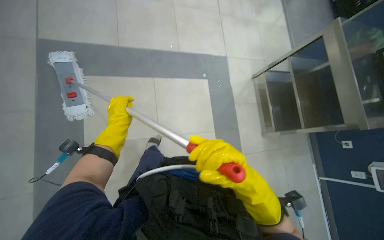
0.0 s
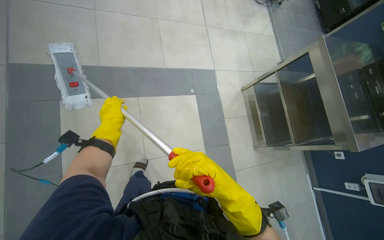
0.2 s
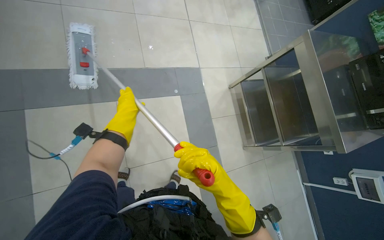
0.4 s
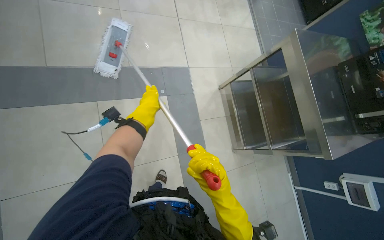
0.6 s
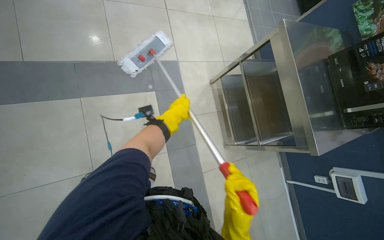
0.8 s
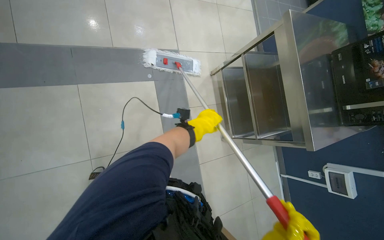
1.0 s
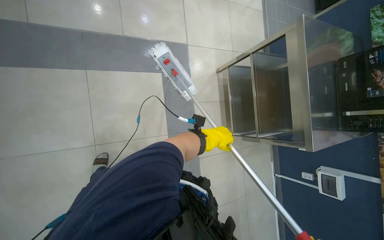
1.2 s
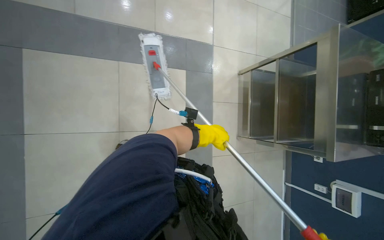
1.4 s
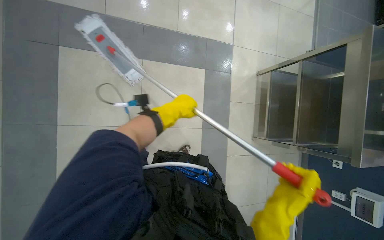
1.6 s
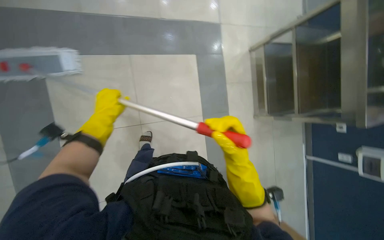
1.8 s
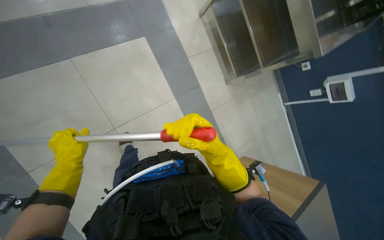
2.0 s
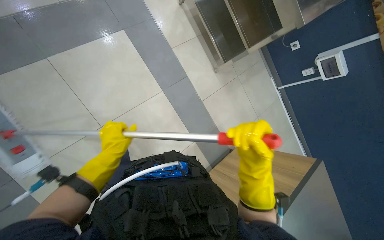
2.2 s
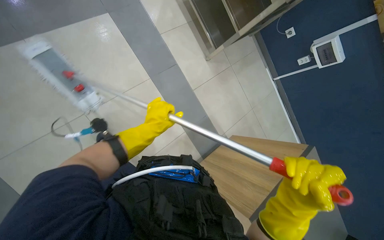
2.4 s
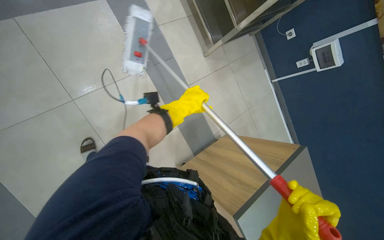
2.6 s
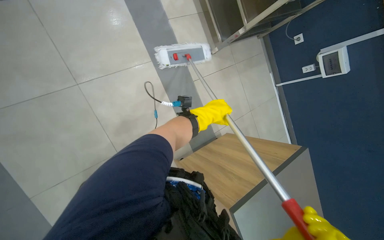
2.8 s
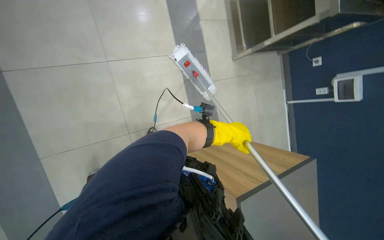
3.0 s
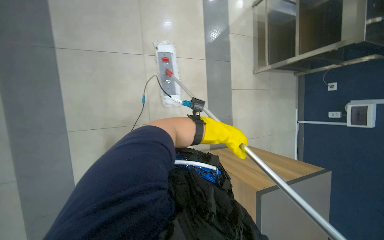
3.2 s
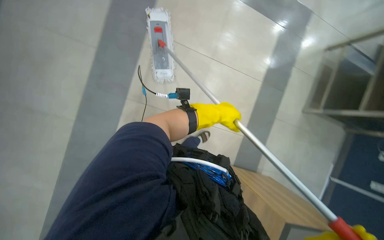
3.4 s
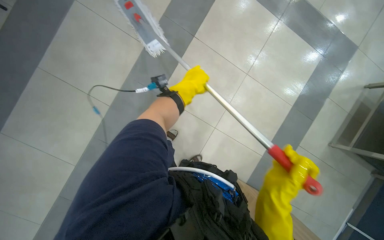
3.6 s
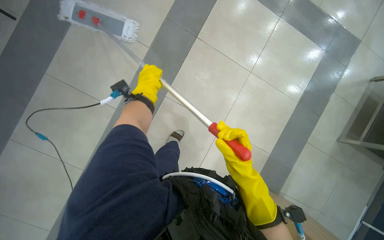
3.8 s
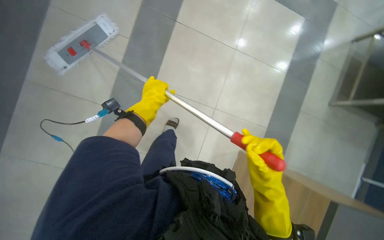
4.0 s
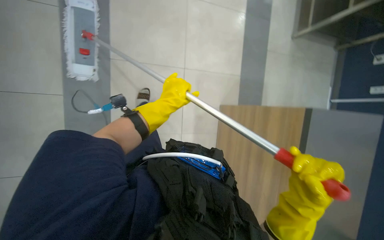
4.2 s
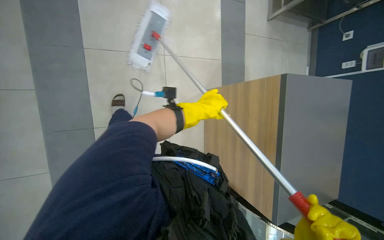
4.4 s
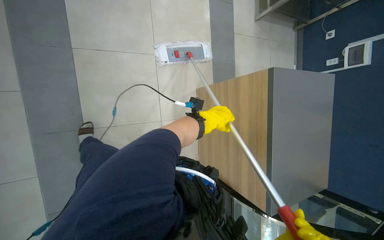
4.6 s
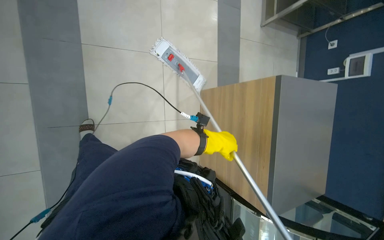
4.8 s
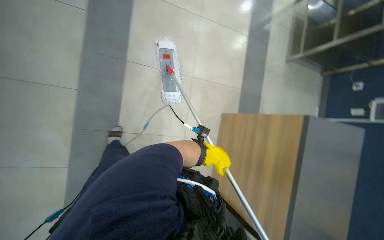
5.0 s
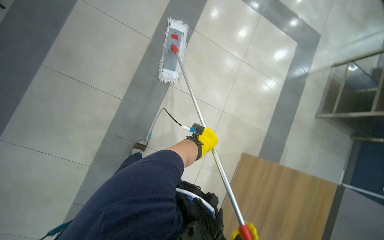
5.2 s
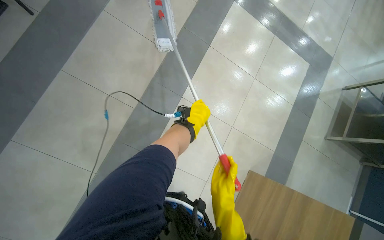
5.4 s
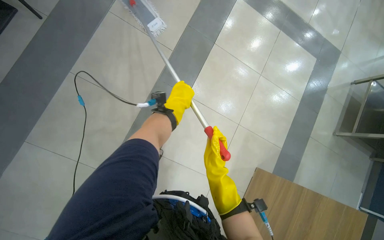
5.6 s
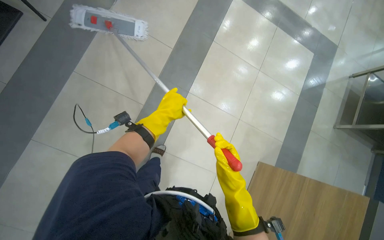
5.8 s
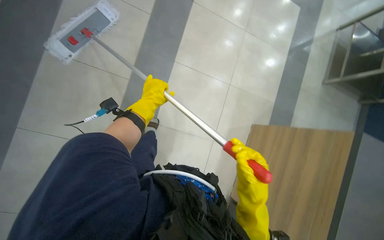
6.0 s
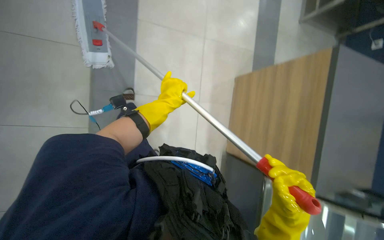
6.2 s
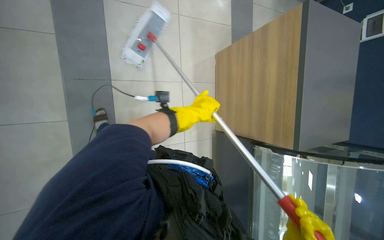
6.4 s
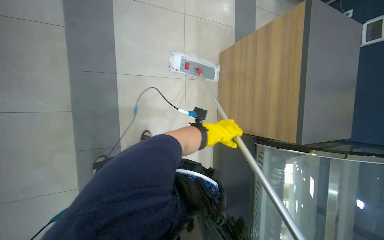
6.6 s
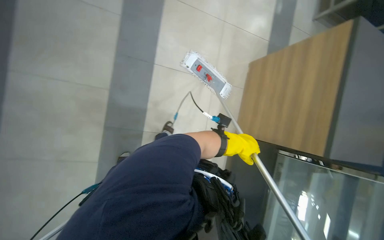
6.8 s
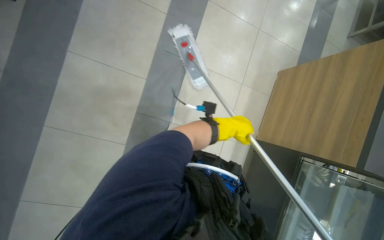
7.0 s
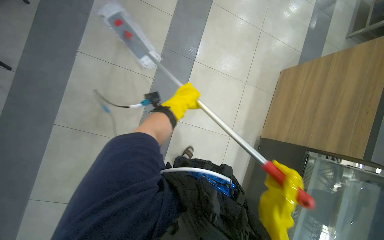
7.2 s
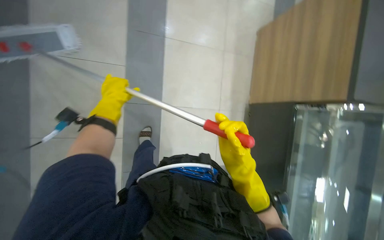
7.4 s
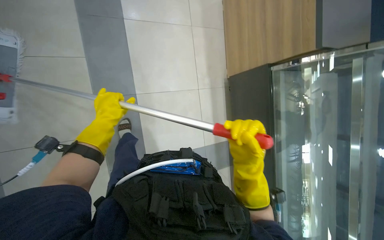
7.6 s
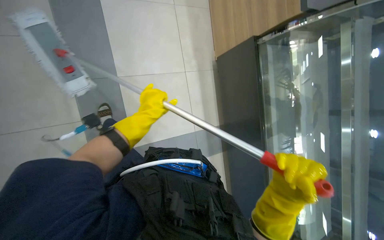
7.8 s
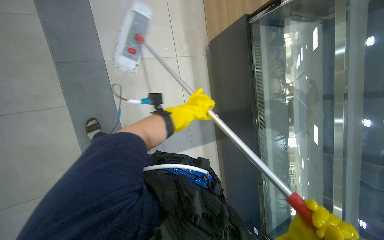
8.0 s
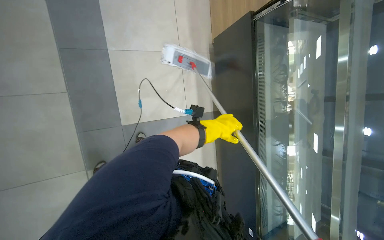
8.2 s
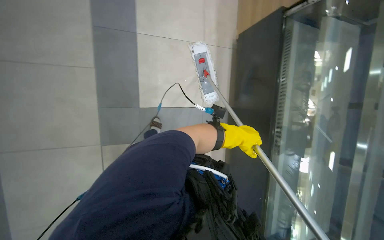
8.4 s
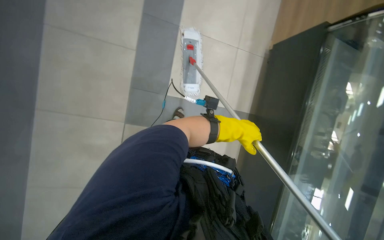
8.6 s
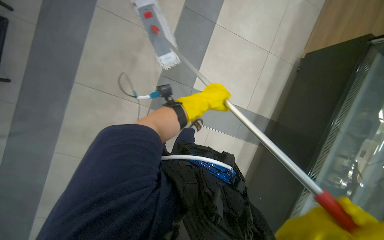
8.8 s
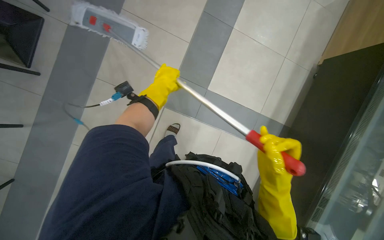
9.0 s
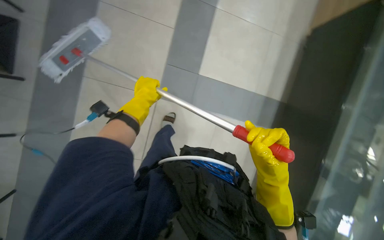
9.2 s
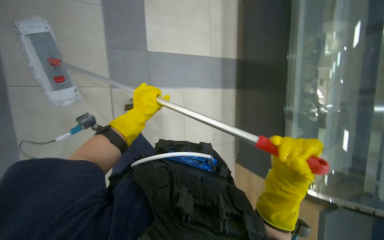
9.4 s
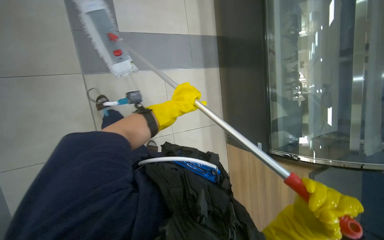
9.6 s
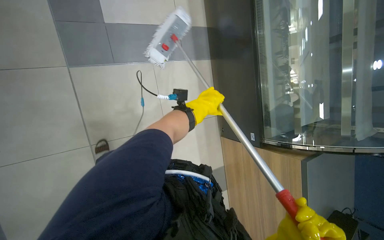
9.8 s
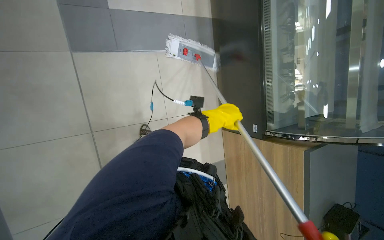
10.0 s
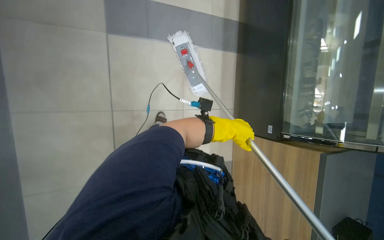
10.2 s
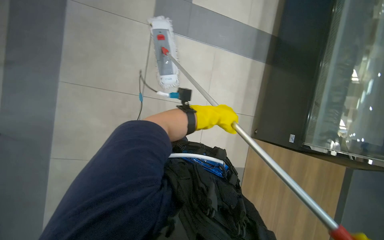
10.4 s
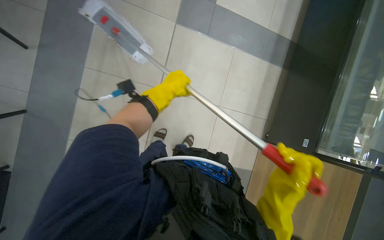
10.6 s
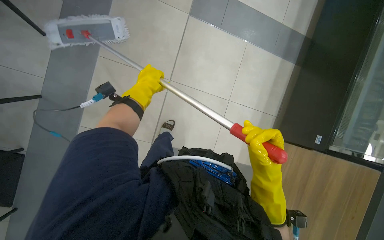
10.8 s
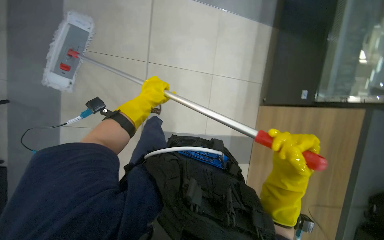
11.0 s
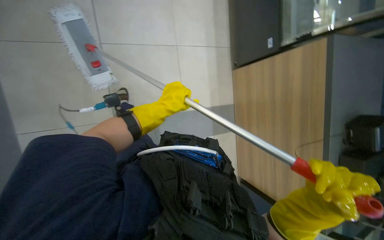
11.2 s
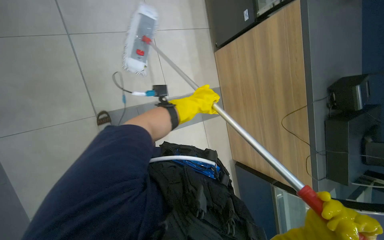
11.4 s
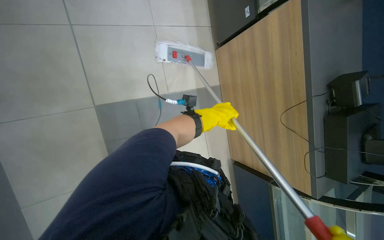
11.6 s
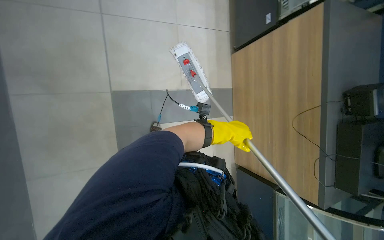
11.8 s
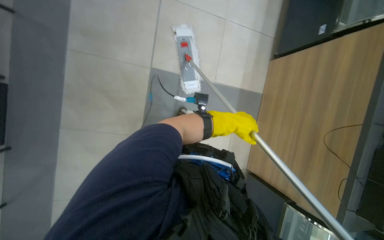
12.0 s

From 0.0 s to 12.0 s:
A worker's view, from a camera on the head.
Job: mopping floor.
The whole recording: Mopping cafeteria floor. The worker mops the cafeteria floor using a flat mop and a bucket cart.
From 0.0 s to 1.6 s: The left hand goes some 30 cm to the right.
From 1.6 s to 3.0 s: The view tilts some 15 degrees downward.
From 3.0 s to 4.4 s: The left hand is displaced to the left and nearer to the camera by roughly 30 cm.
From 4.4 s to 6.0 s: The view tips upward by about 15 degrees. The left hand is displaced to the left by roughly 35 cm.
From 9.0 s to 10.4 s: The left hand is displaced to the right and farther from the camera by about 20 cm.

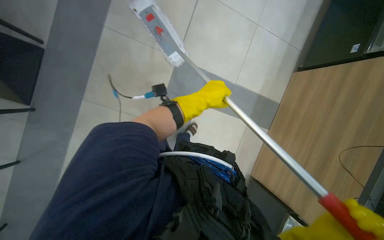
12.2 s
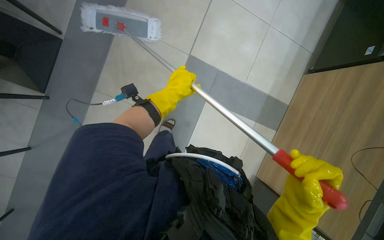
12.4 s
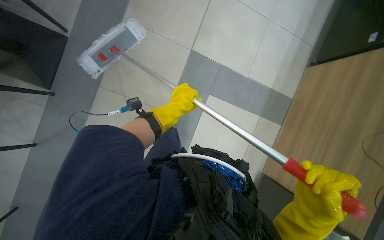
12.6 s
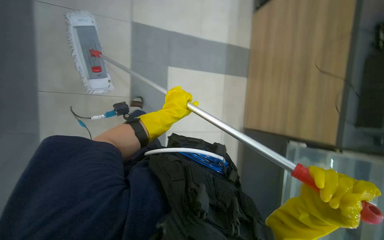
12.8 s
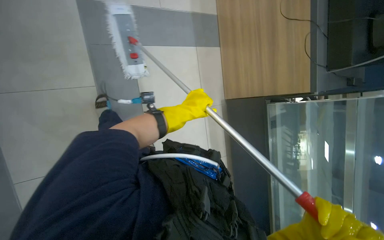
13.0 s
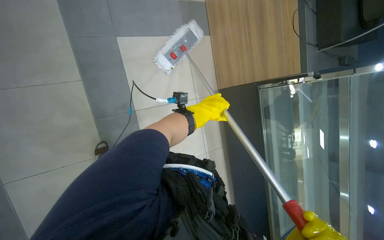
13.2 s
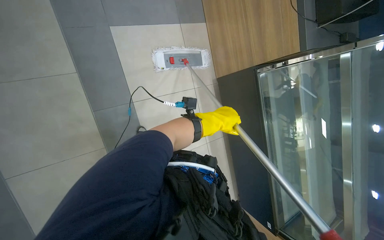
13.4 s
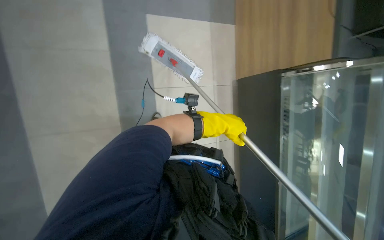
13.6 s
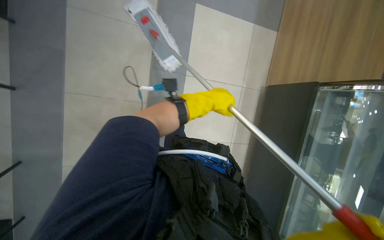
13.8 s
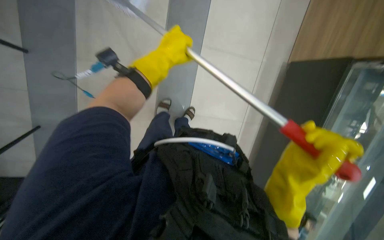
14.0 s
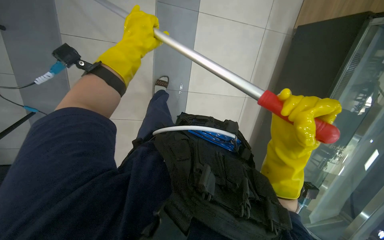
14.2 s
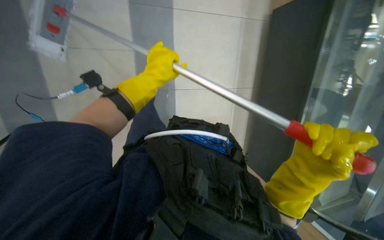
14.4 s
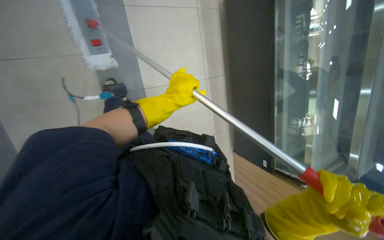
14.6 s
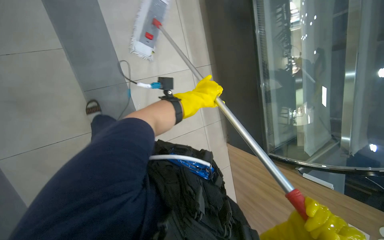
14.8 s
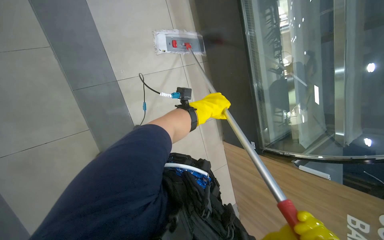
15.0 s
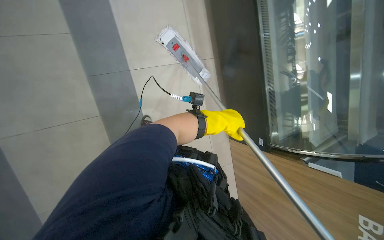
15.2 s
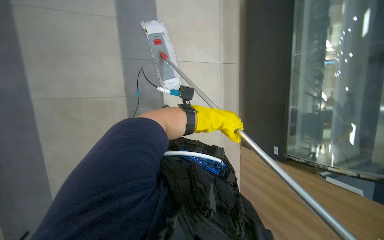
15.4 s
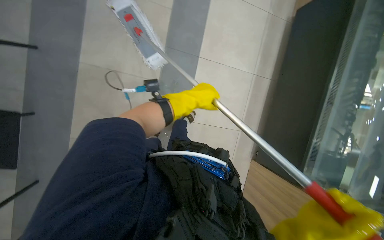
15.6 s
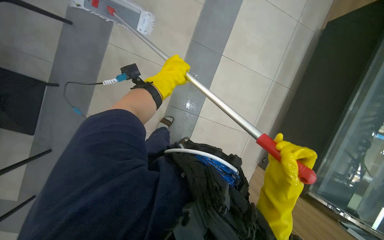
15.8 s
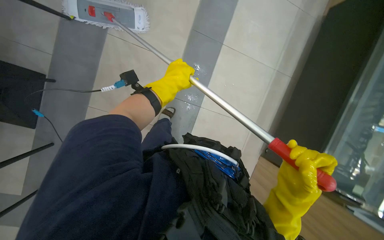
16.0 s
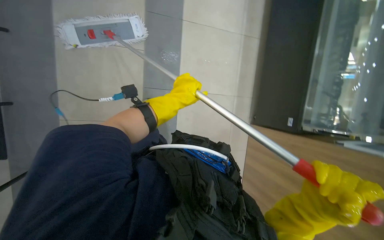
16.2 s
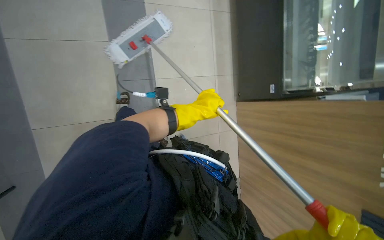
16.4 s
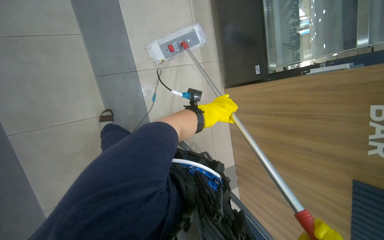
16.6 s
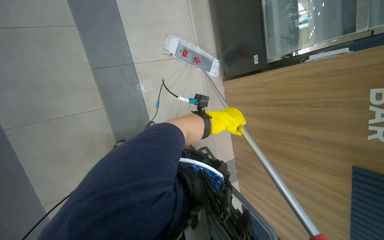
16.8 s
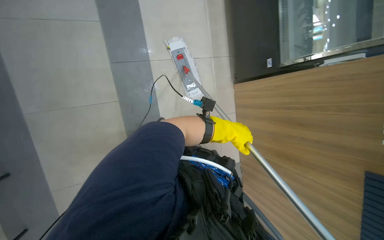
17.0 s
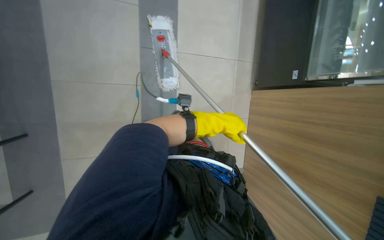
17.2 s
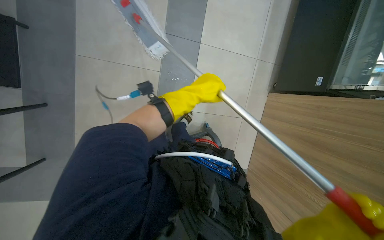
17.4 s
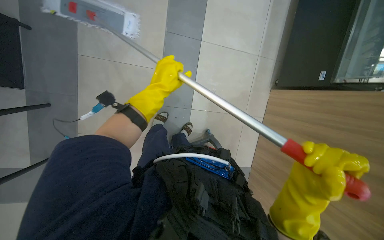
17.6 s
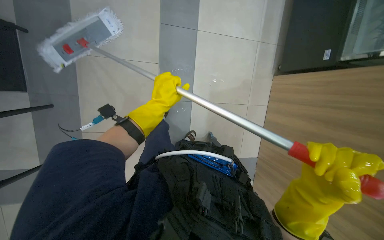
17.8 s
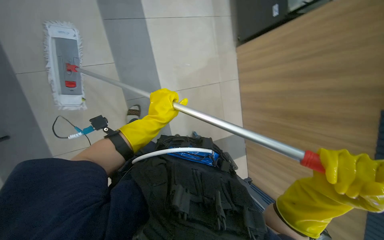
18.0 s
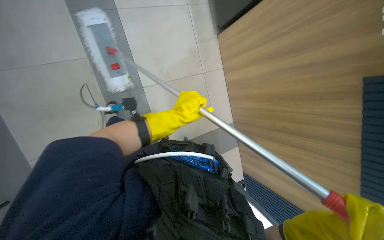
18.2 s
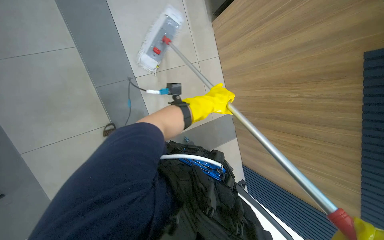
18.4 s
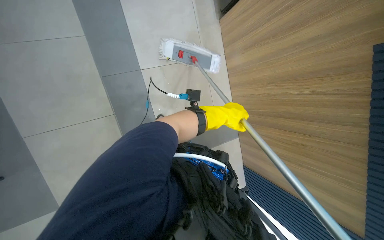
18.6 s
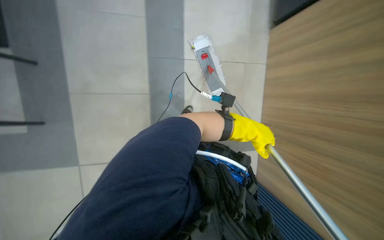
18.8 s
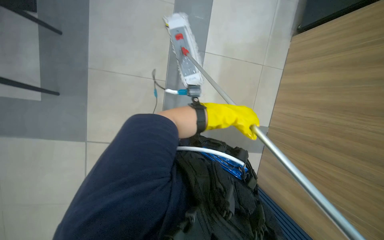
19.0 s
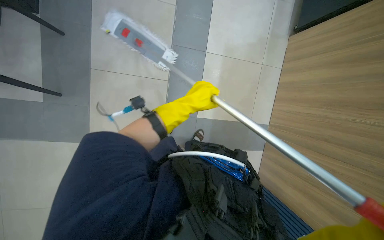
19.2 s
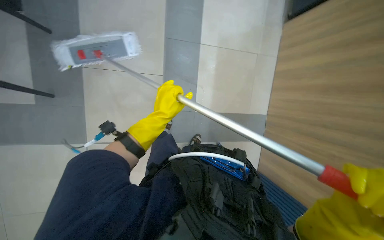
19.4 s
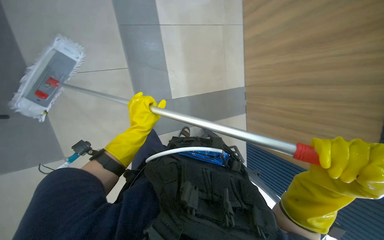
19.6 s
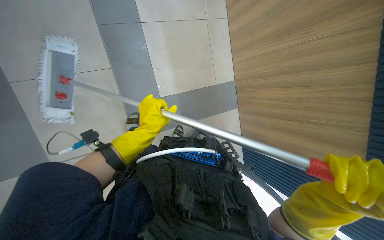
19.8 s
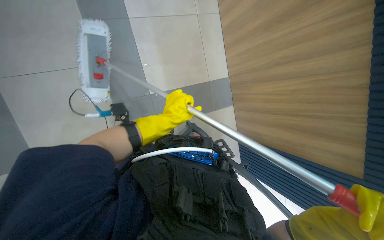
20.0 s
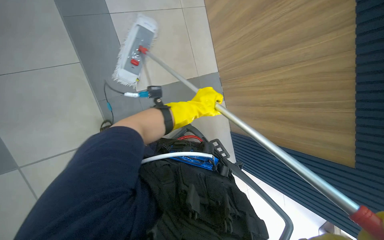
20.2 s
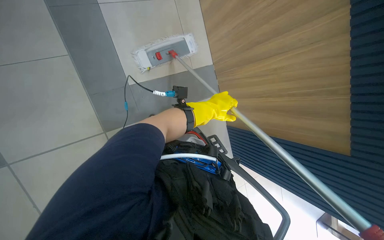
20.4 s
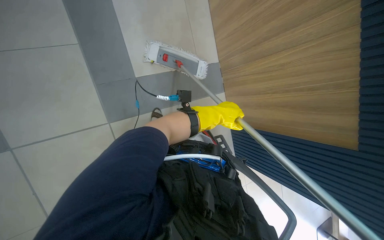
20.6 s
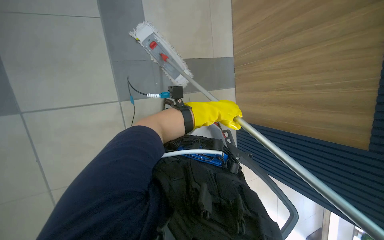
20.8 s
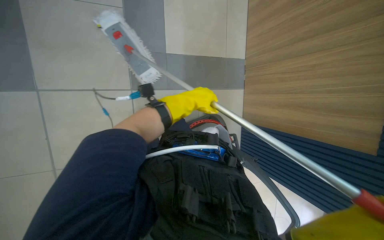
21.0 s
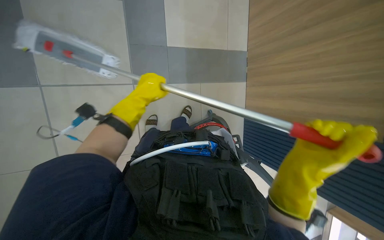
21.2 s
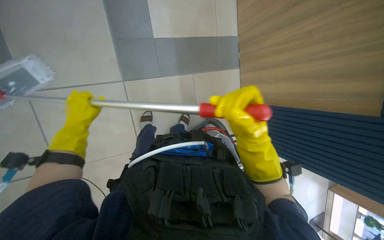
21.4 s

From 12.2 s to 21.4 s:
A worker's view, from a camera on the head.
Job: mopping floor.
The whole recording: Mopping cafeteria floor. The worker mops the cafeteria floor using a flat mop and a bucket cart.
From 12.2 s to 13.8 s: The wearer moves about 50 cm.
From 13.8 s to 15.2 s: The left hand reaches about 20 cm to the left, then returns.
From 15.2 s to 16.8 s: The head rotates about 20 degrees to the left.
From 16.8 s to 18.4 s: The head turns to the left by approximately 30 degrees. The left hand goes to the left and returns, roughly 35 cm each way.
